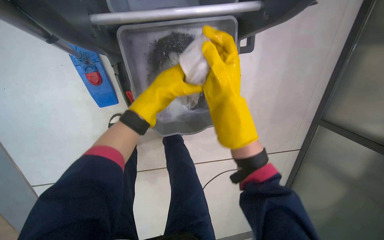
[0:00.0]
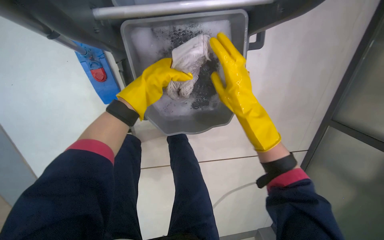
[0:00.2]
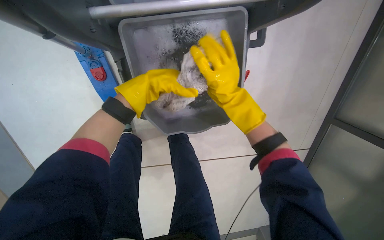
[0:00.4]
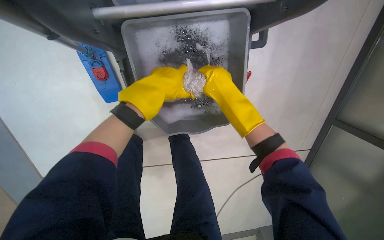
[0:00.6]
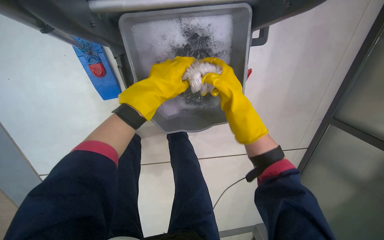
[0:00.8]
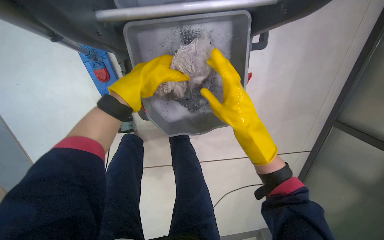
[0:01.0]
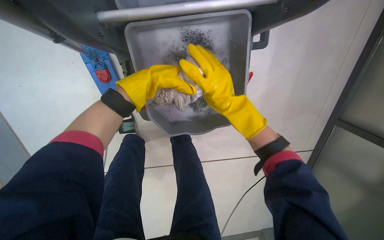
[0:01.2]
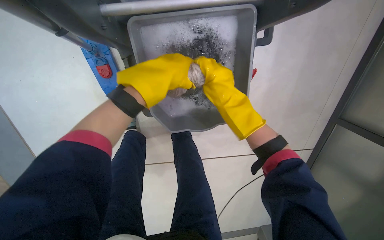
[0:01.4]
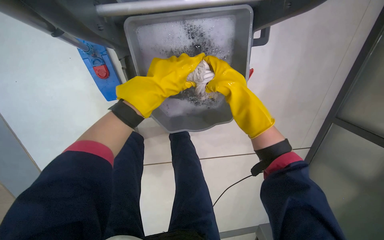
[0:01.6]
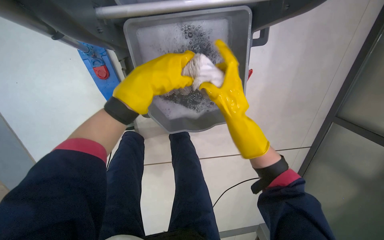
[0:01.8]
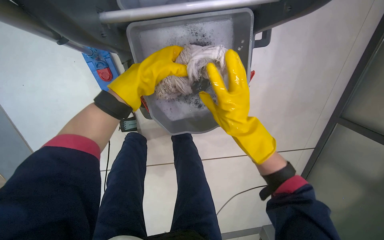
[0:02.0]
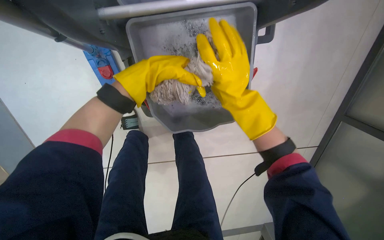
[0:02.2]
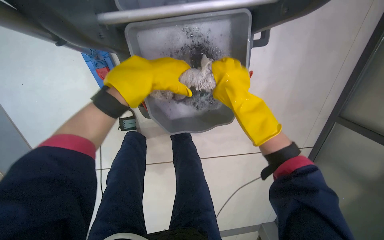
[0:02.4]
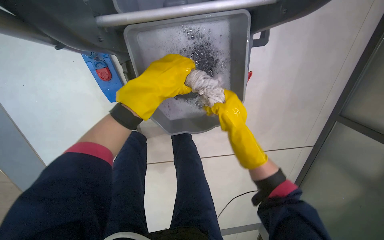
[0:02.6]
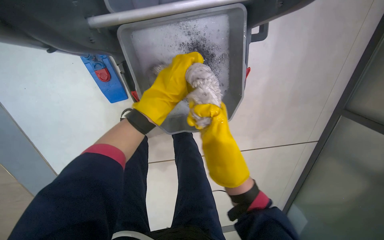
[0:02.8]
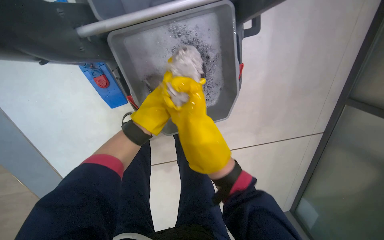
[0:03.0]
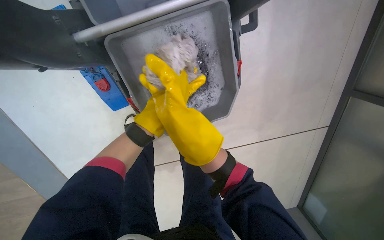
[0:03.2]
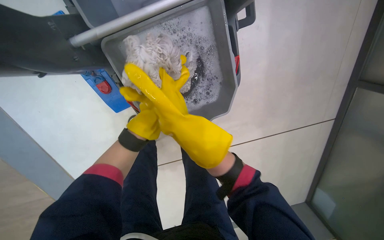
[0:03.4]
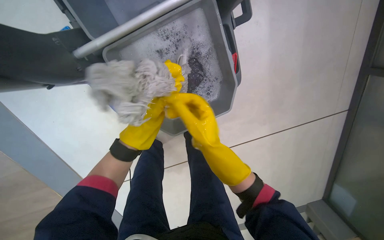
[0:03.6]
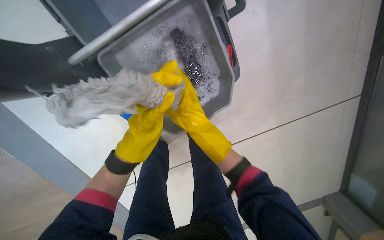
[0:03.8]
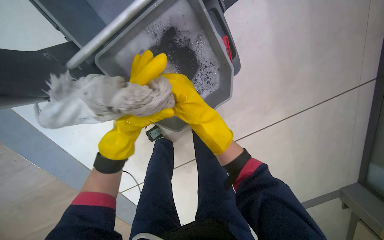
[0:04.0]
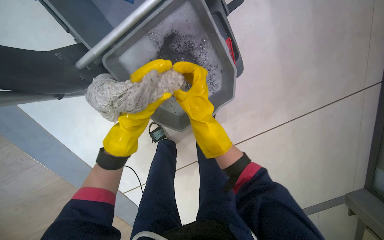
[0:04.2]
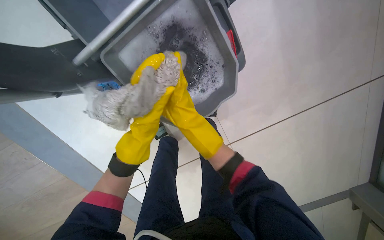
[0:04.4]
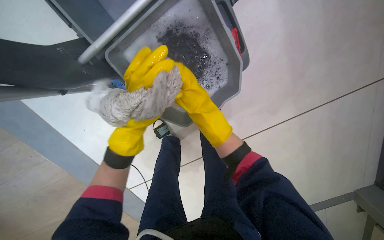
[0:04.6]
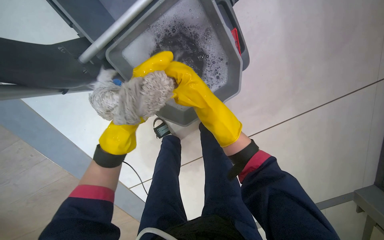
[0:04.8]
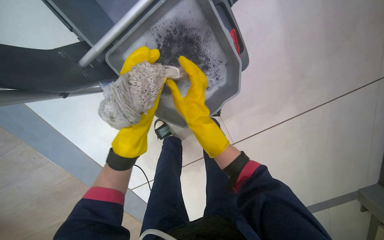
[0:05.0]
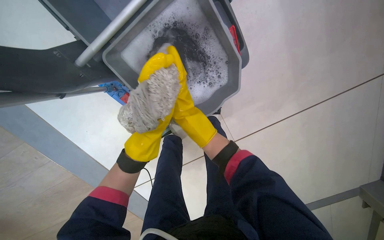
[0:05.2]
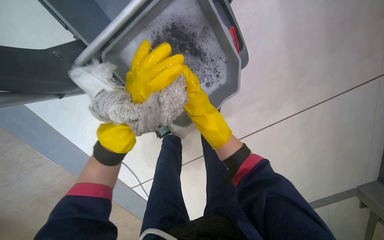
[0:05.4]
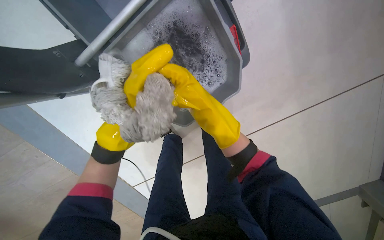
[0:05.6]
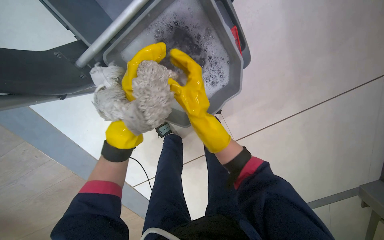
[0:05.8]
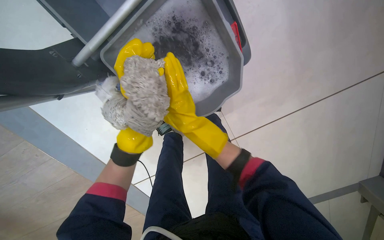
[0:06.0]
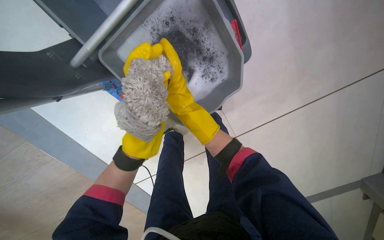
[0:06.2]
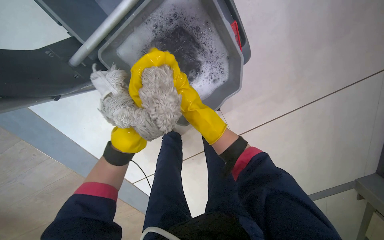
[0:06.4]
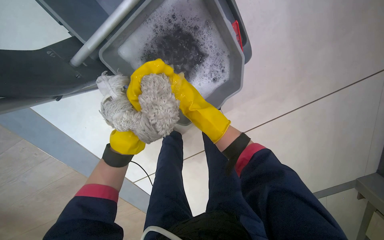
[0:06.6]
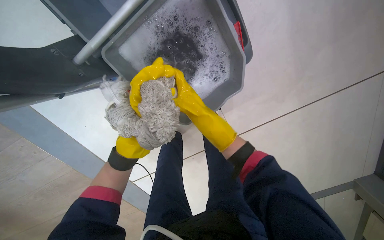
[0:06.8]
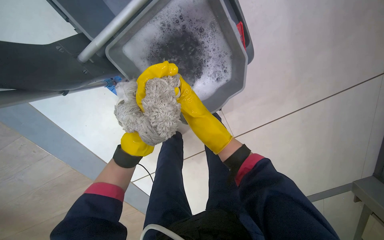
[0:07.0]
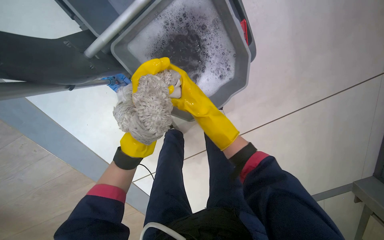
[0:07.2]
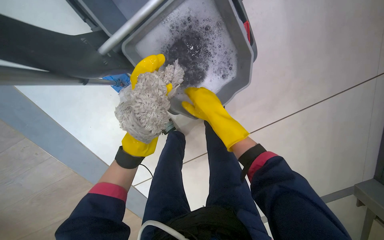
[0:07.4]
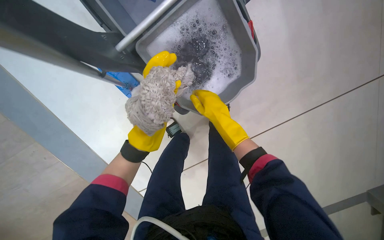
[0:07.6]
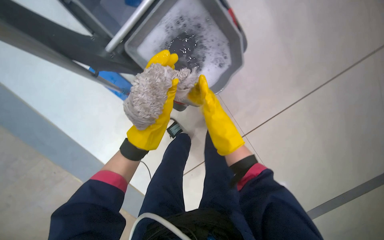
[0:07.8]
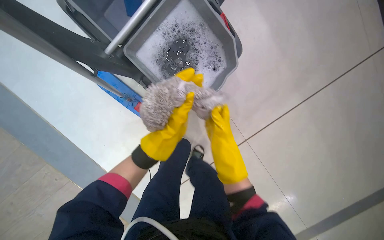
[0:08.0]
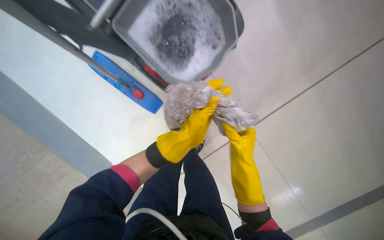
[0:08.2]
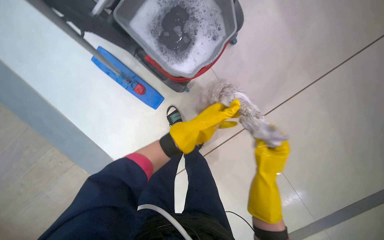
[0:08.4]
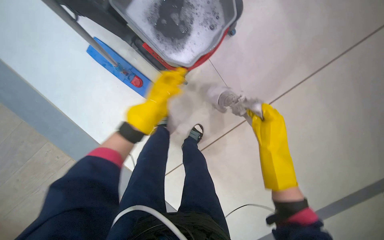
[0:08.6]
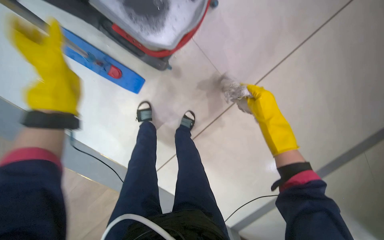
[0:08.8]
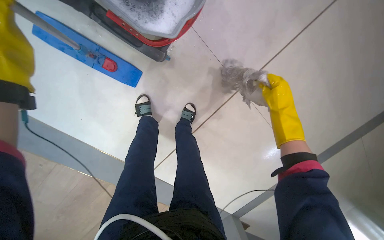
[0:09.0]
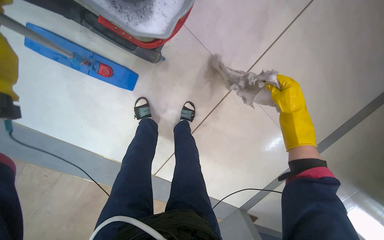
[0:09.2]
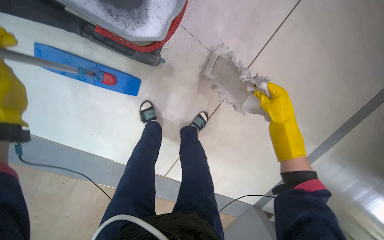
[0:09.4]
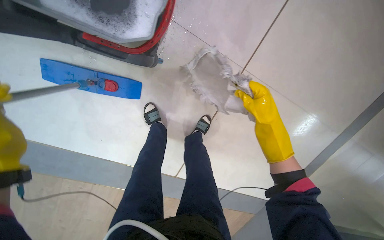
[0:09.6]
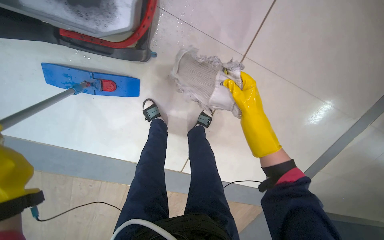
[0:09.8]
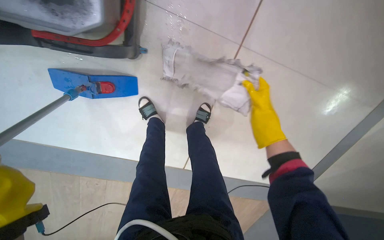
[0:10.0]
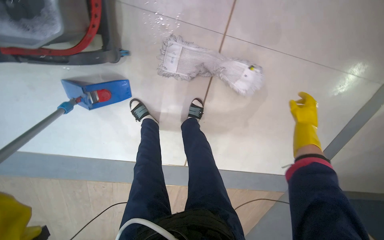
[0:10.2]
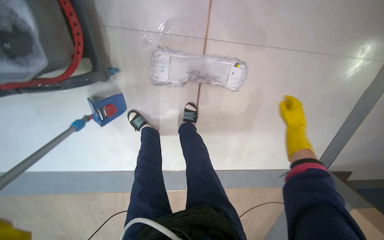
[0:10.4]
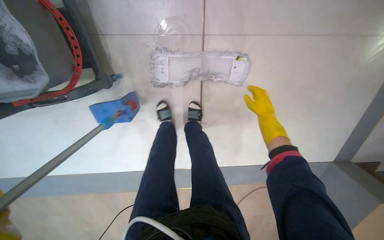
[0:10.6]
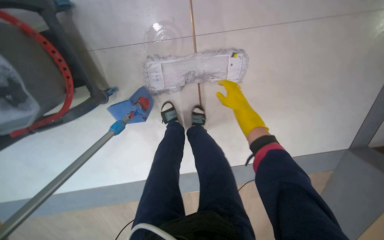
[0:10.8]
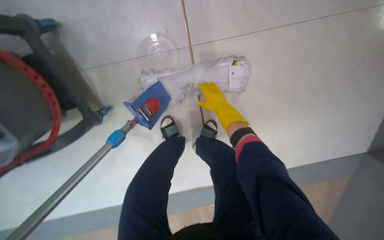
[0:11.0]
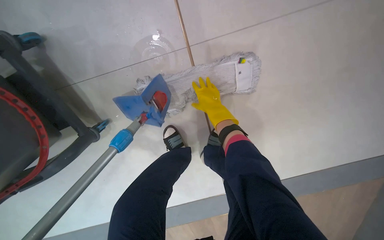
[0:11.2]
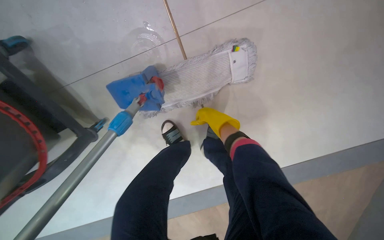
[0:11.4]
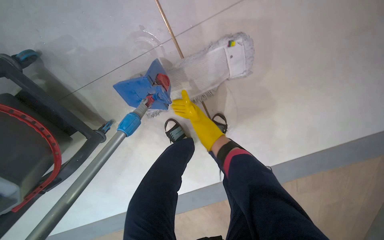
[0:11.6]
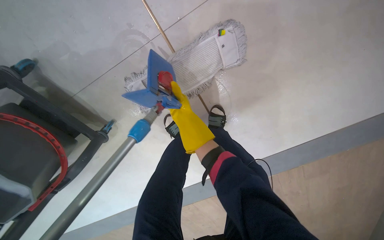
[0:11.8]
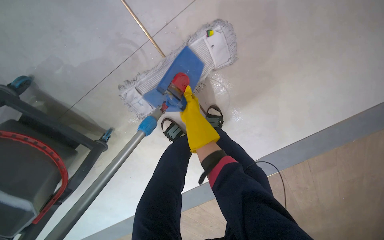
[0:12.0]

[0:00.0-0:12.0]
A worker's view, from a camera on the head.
Job: preparing cleaning supplies.
The whole recording: Wringing and attaching mop head. The worker detaches the mop head, wrings it in the bucket, and reattaches it.
0:00.0 to 0:01.6: The left hand shifts roughly 10 cm nearer to the camera.
0:01.6 to 0:03.0: The right hand moves up and down the picture over approximately 15 cm, changing direction 2 times; the left hand swings nearer and farther, some 20 cm each way, with 2 reversals.
0:04.4 to 0:06.0: The right hand reaches some 15 cm farther from the camera, then returns.
0:07.6 to 0:09.0: The view tips downward by about 15 degrees. The right hand shifts about 25 cm to the right and farther from the camera.
0:10.4 to 0:12.0: The camera is carried roughly 40 cm. The camera sweeps to the left, by some 25 degrees. The scene turns approximately 30 degrees counterclockwise in the picture.

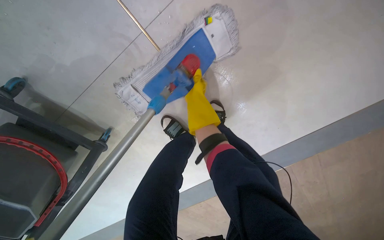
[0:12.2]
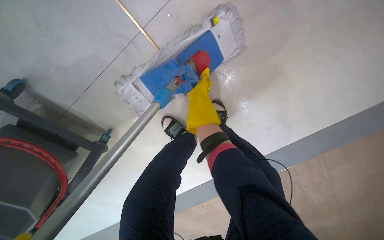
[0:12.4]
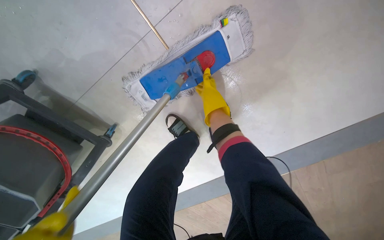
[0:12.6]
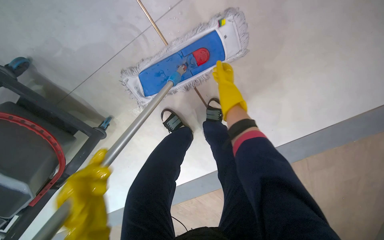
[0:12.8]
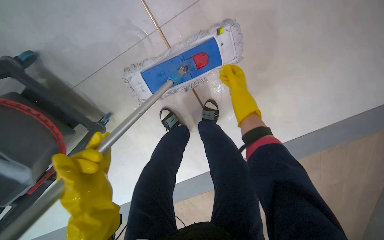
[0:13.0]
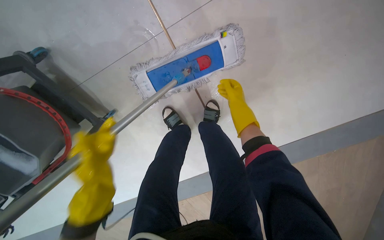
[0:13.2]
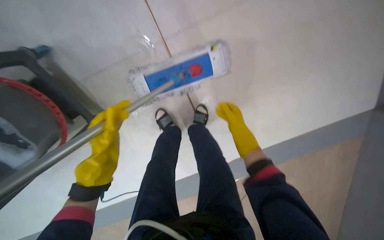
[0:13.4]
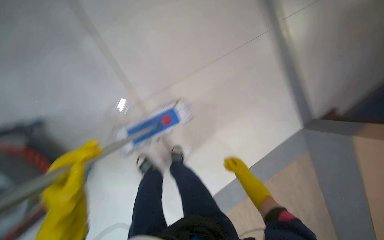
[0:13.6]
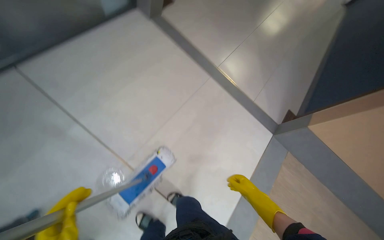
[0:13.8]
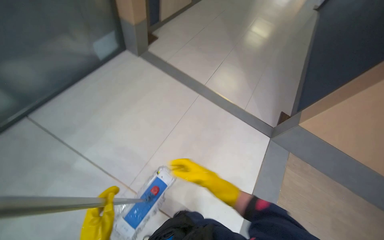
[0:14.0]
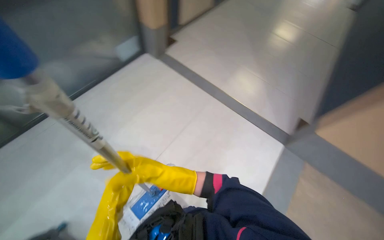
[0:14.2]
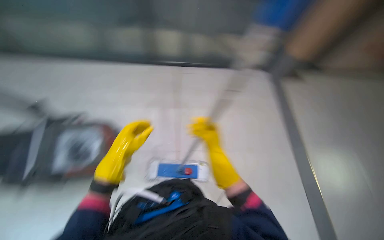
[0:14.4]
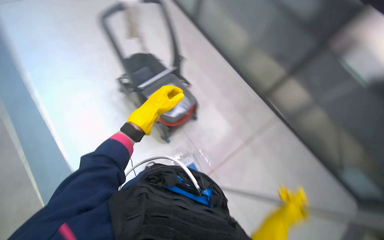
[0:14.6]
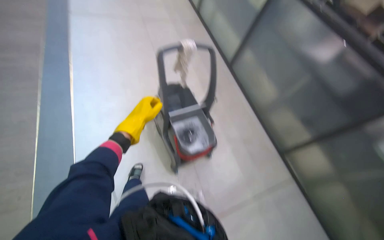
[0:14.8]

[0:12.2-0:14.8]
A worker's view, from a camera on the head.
Job: preparing cleaning supplies.
The whole recording: Wringing and attaching mop head. The worker detaches the mop head, wrings it in the bucket, and reattaches it.
0:12.2 to 0:13.4: The right hand goes some 25 cm to the right and down the picture.
0:13.4 to 0:14.8: The camera travels approximately 60 cm. The head turns to the left by roughly 60 degrees. The camera pitches upward, by about 60 degrees.

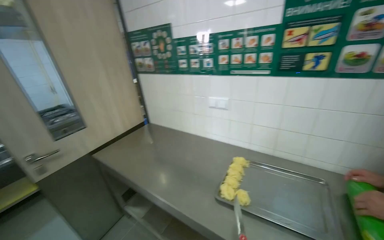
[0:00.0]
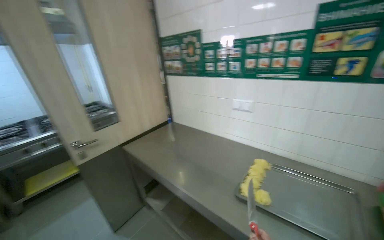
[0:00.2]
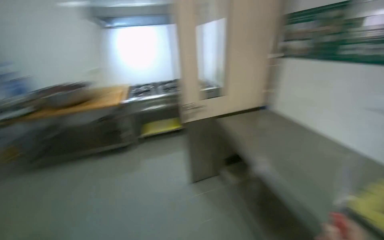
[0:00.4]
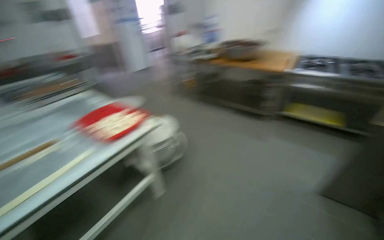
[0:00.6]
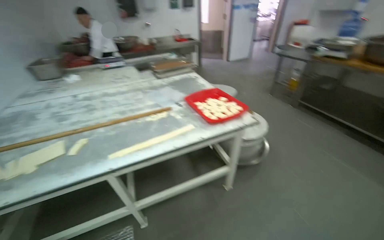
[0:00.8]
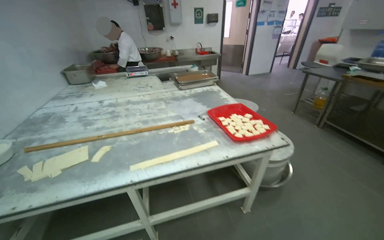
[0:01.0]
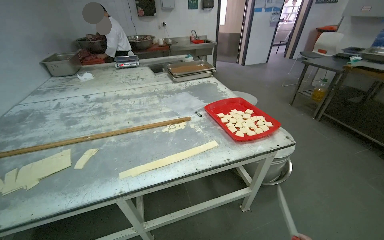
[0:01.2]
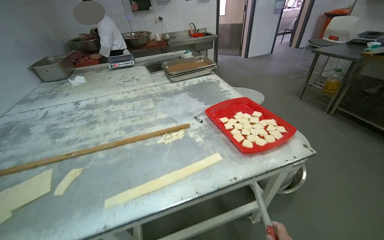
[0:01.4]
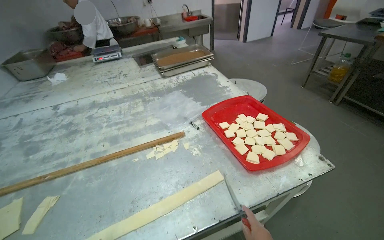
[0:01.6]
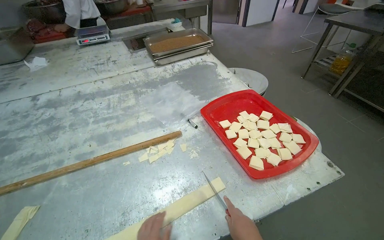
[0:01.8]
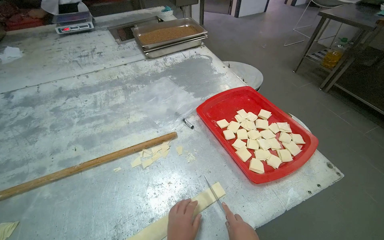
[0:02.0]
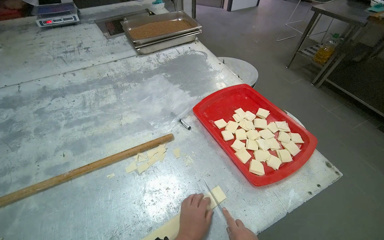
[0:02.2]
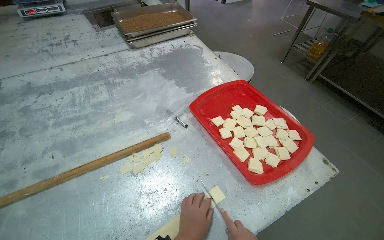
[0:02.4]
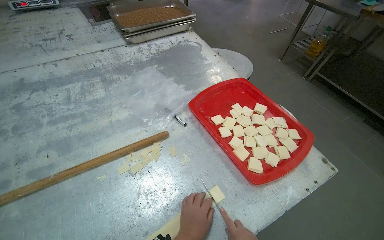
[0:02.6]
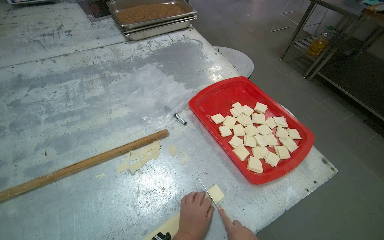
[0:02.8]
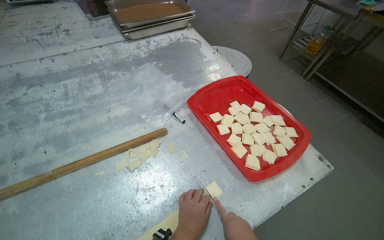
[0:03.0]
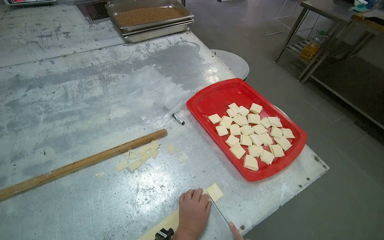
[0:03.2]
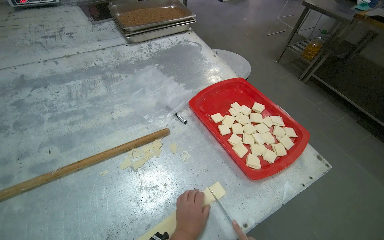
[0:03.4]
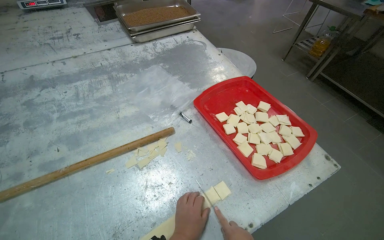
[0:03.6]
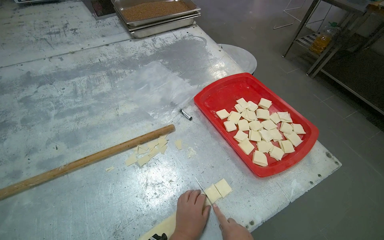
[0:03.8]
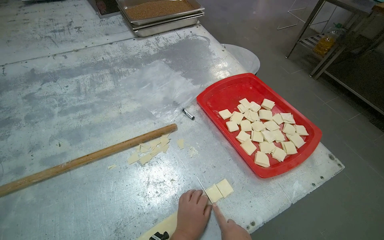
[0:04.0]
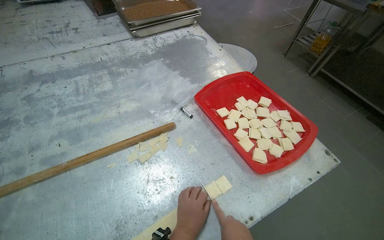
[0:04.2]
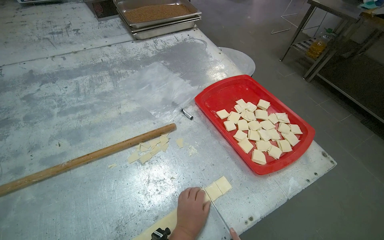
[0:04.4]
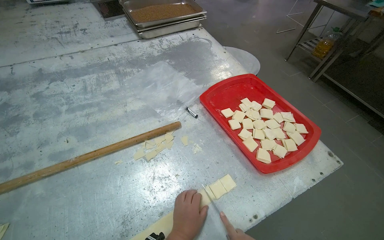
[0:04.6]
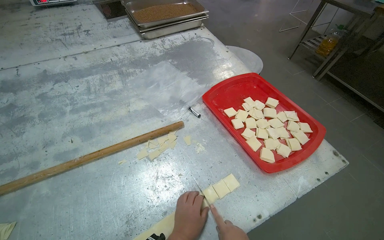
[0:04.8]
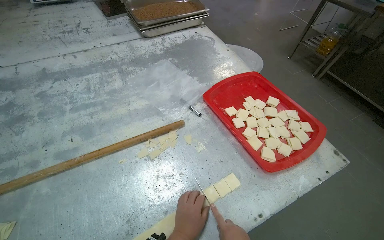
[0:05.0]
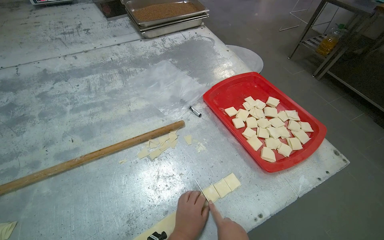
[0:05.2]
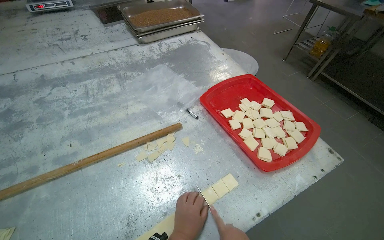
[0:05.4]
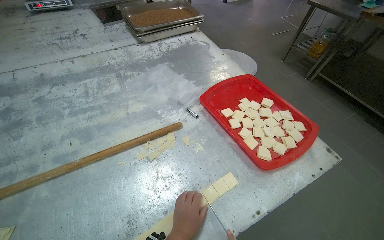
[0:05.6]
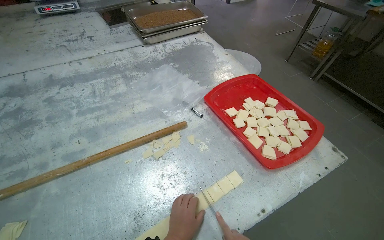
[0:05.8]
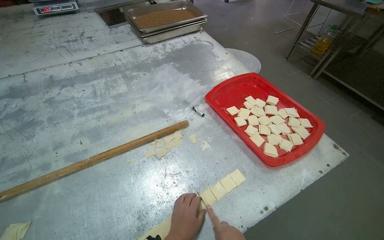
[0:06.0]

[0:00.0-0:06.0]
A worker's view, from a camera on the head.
Job: preparing food.
The whole recording: Preparing dough pieces for baking. The worker folds dough strips and cuts them into small squares, placing them into a tray.
0:00.0 to 0:01.6: The camera travels roughly 1 m. The head rotates approximately 100 degrees to the left. The view tilts about 20 degrees downward.
0:01.6 to 0:03.0: The wearer looks about 15 degrees further downward.
